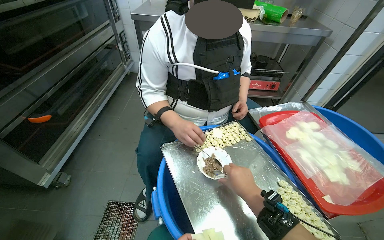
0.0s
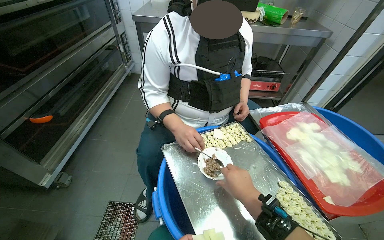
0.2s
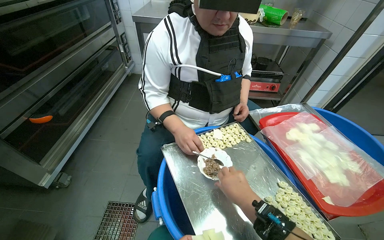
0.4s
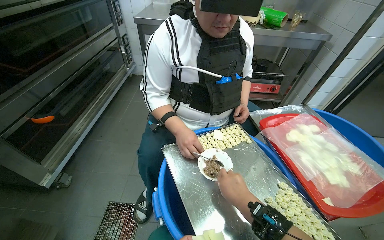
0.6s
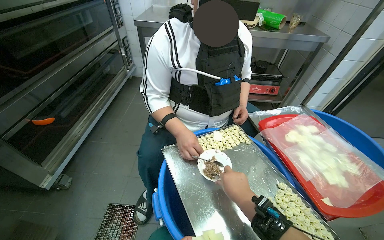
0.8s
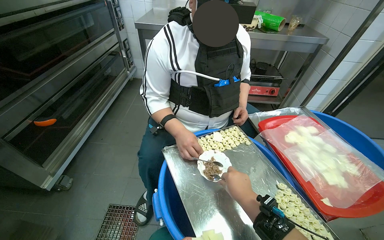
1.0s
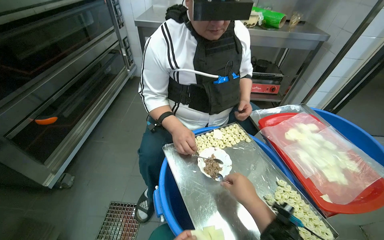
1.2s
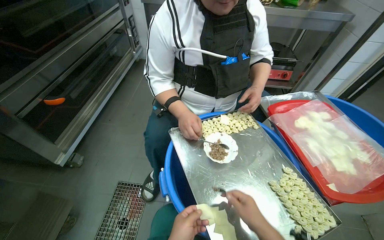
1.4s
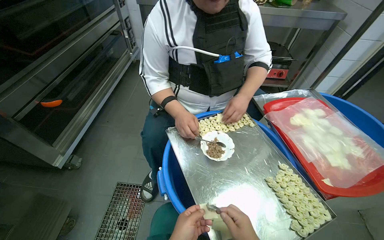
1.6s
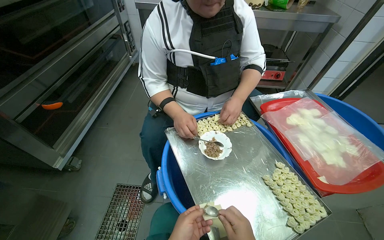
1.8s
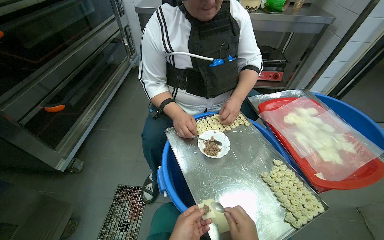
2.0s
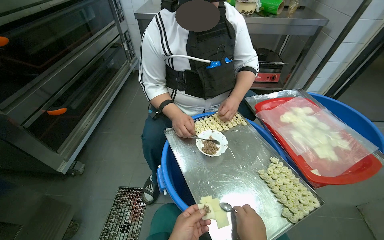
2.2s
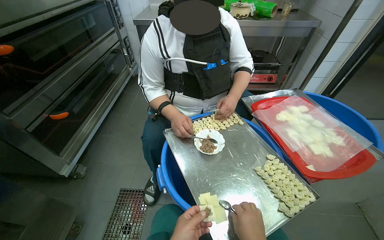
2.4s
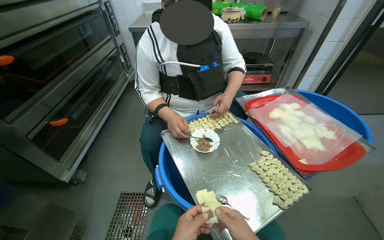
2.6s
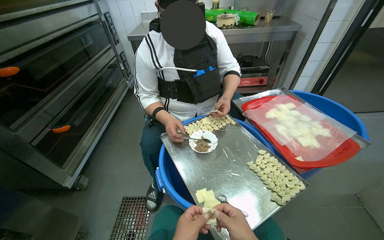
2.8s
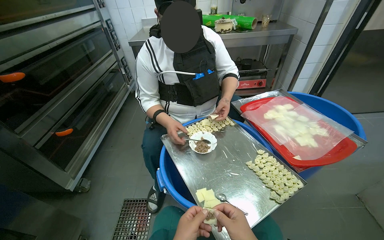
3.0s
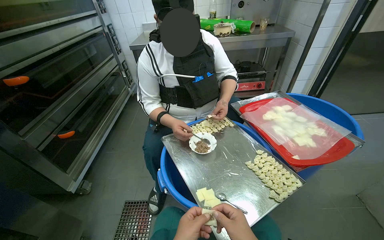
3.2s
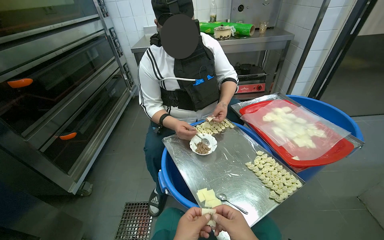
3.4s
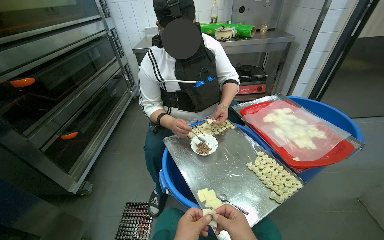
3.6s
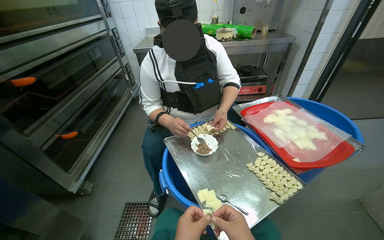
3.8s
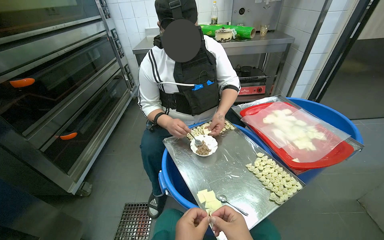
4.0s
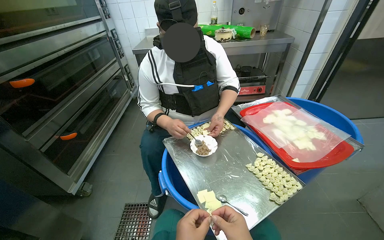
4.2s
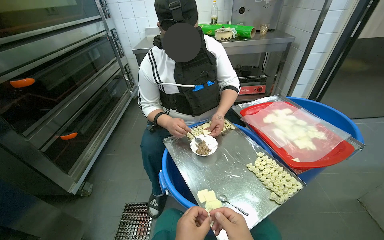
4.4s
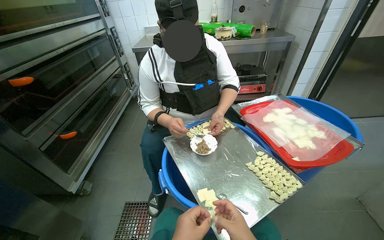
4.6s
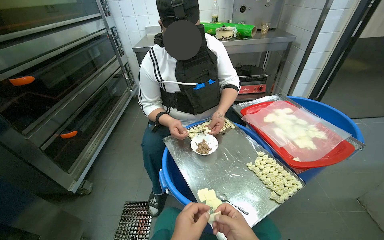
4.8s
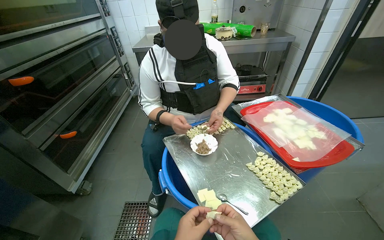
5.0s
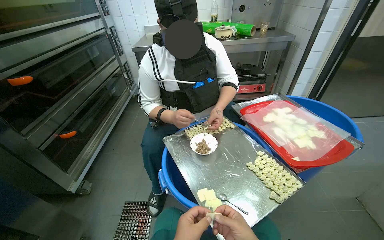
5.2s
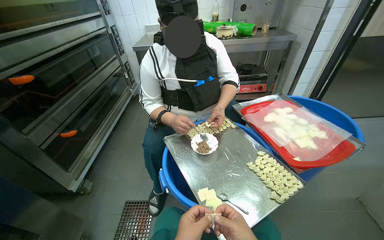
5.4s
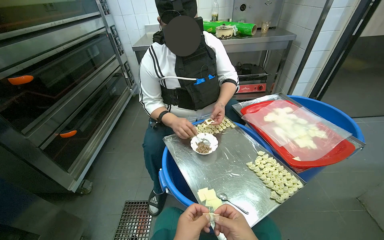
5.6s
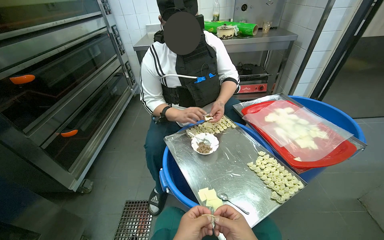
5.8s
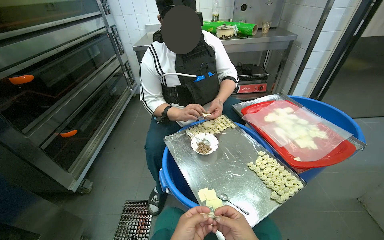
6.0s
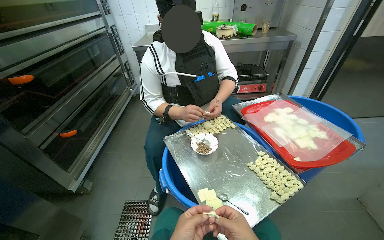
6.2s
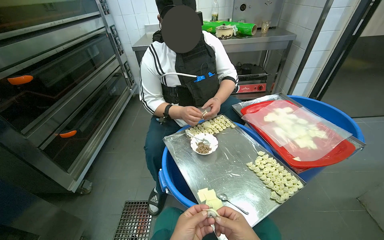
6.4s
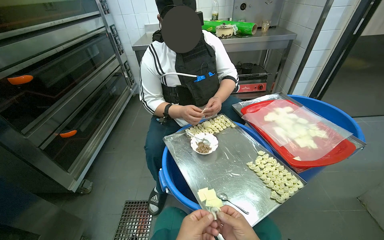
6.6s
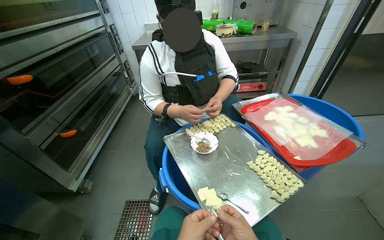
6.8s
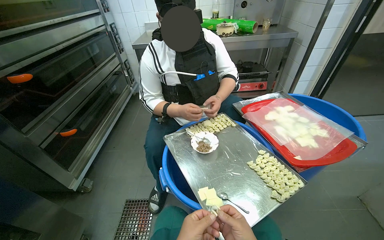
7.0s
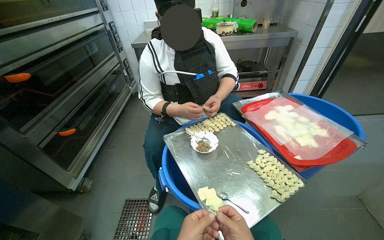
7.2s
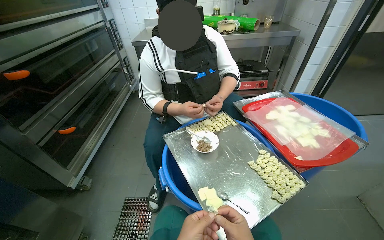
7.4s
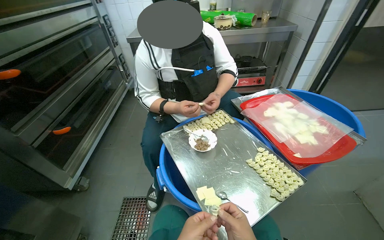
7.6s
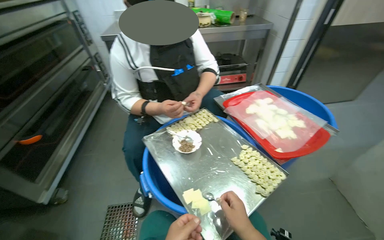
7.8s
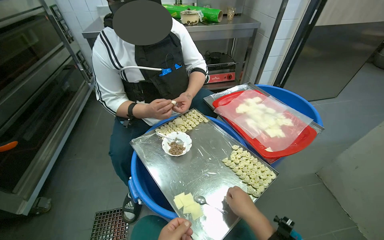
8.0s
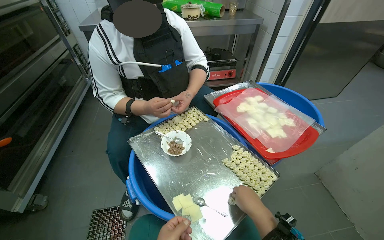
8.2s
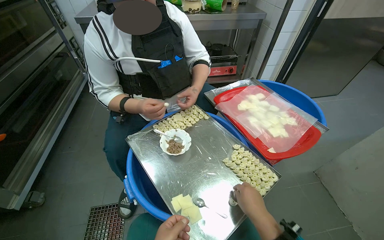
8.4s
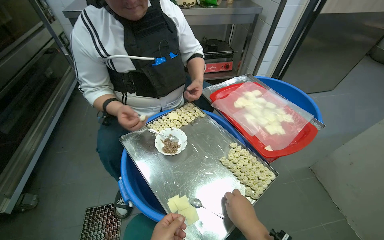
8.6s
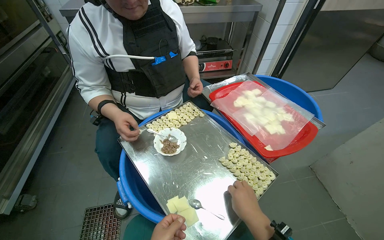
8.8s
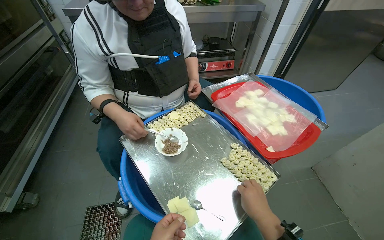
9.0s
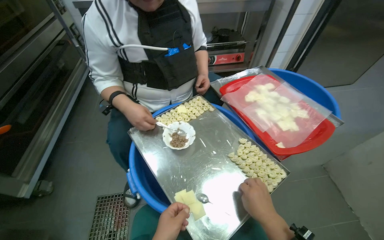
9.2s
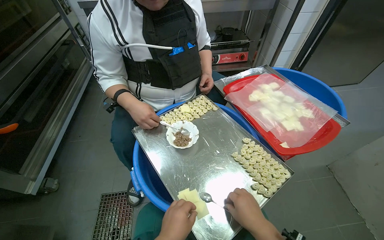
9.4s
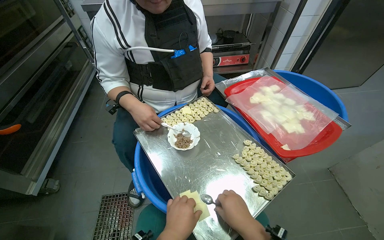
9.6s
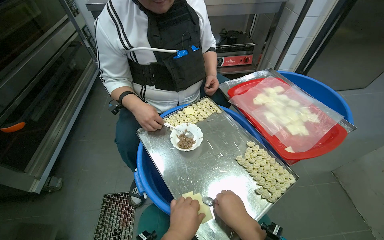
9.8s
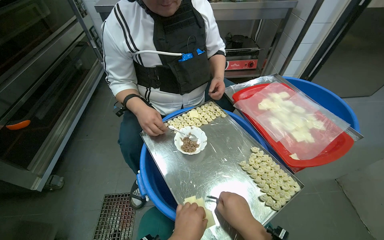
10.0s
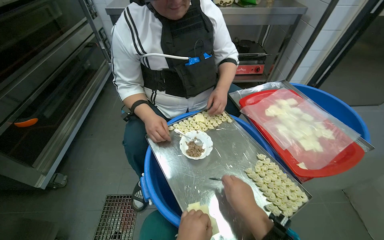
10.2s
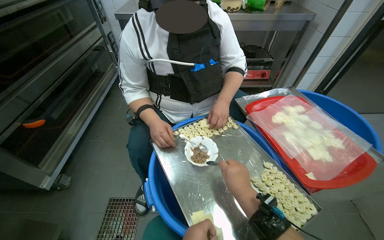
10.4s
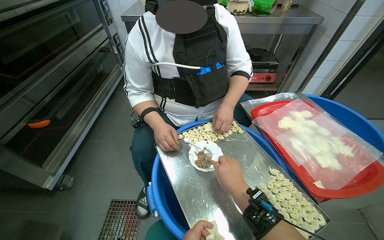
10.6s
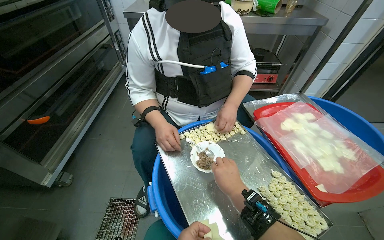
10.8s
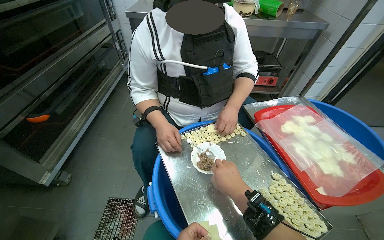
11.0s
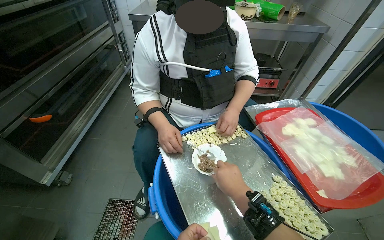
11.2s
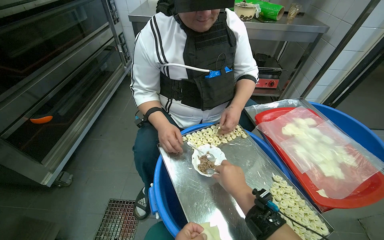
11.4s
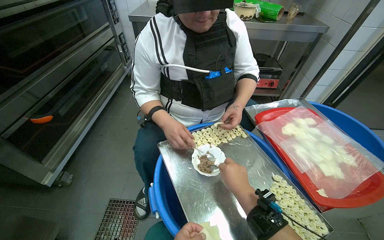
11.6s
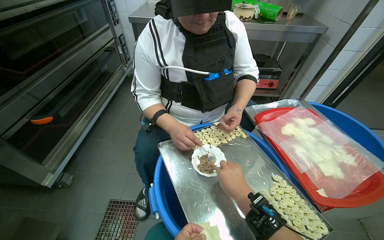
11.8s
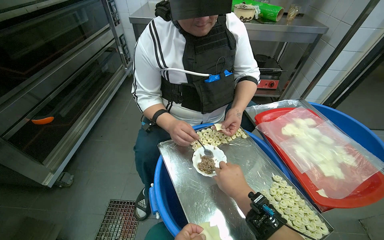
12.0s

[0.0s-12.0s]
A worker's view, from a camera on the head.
Job: preparing food.
The whole recording: Making dumplings. The worker continues making dumplings by filling dough with ingredients and shaping them.
9.0s to 10.4s: The right hand is displaced to the left and up the picture by some 20 cm.

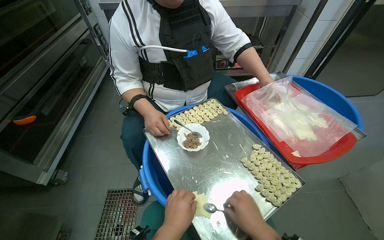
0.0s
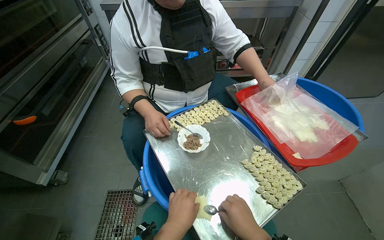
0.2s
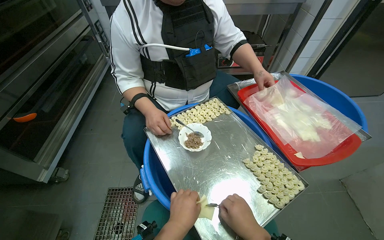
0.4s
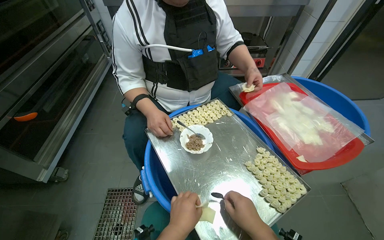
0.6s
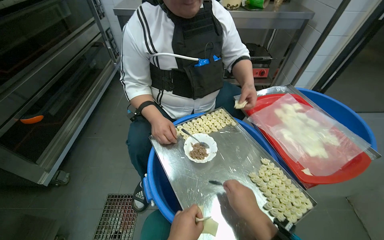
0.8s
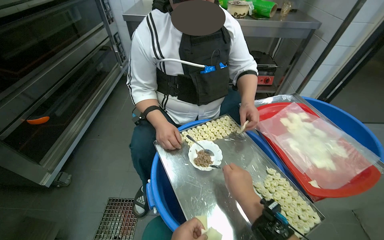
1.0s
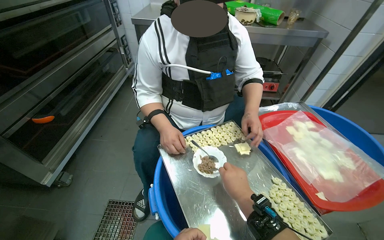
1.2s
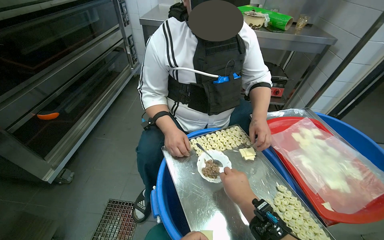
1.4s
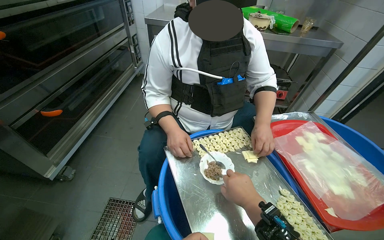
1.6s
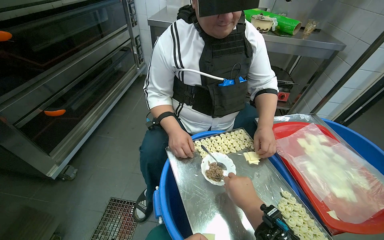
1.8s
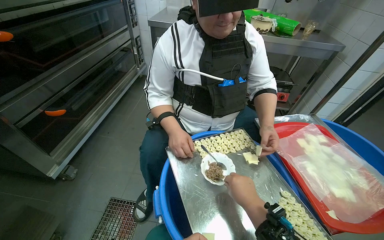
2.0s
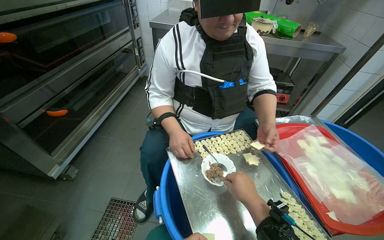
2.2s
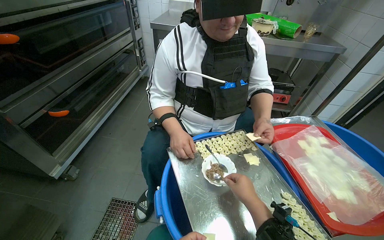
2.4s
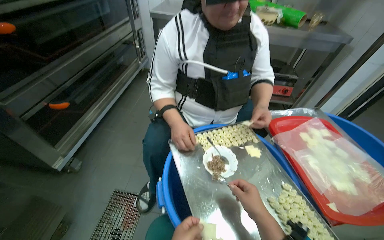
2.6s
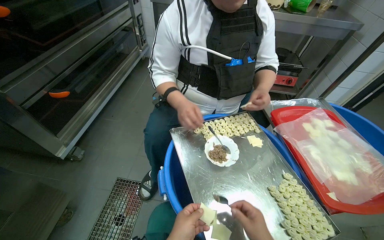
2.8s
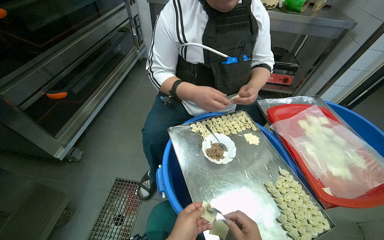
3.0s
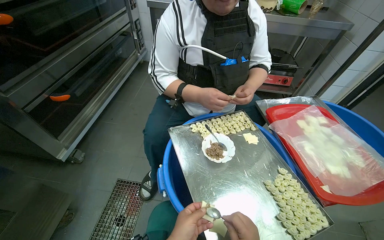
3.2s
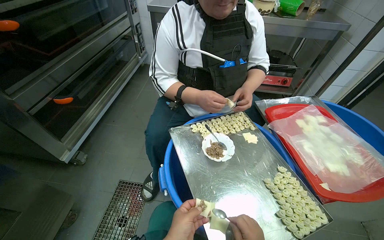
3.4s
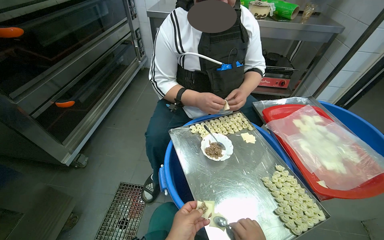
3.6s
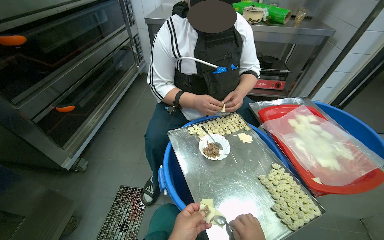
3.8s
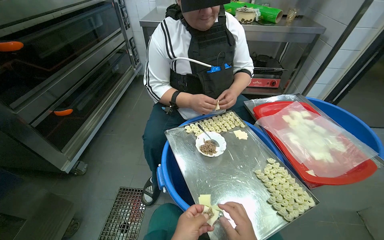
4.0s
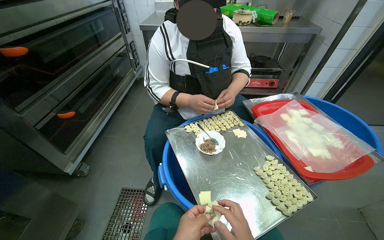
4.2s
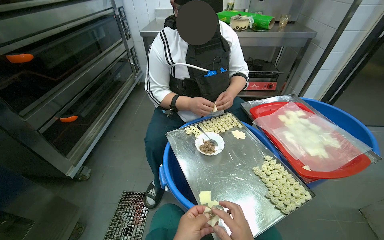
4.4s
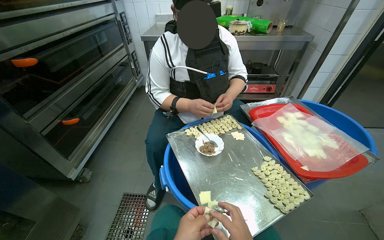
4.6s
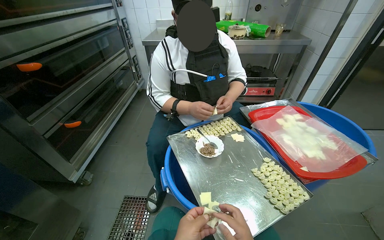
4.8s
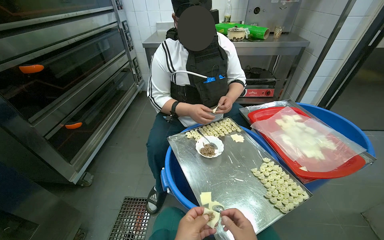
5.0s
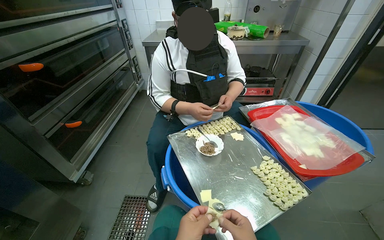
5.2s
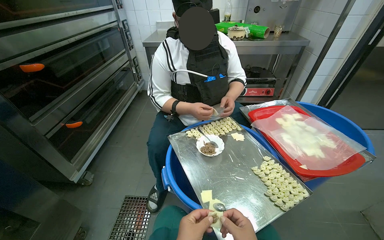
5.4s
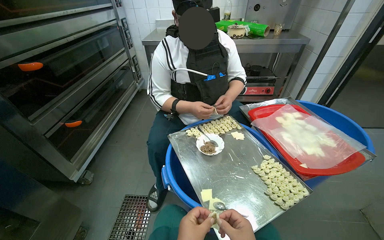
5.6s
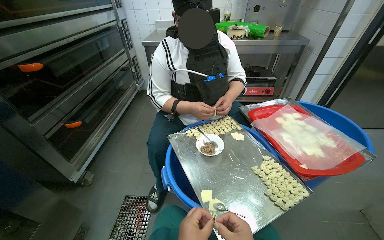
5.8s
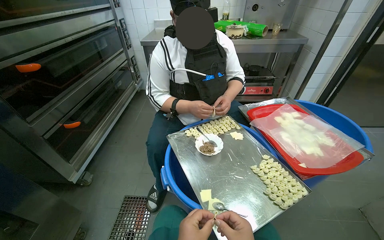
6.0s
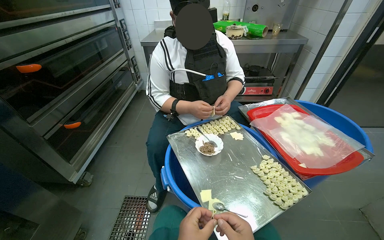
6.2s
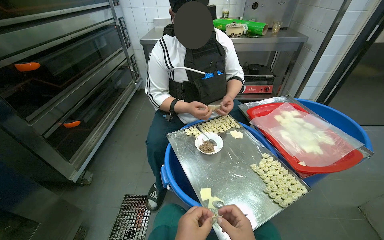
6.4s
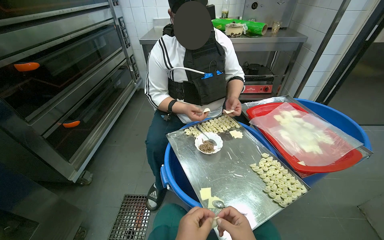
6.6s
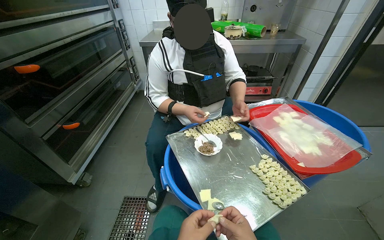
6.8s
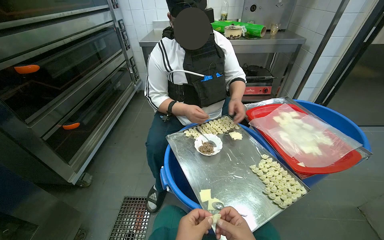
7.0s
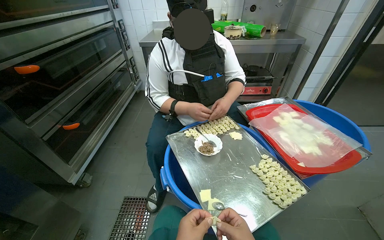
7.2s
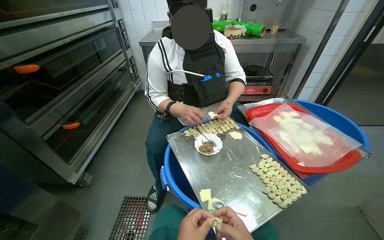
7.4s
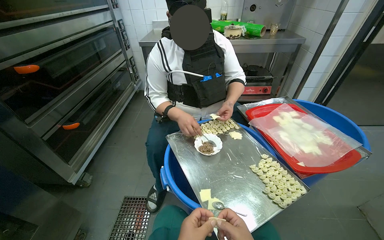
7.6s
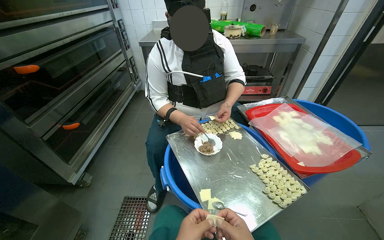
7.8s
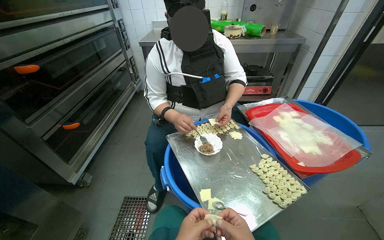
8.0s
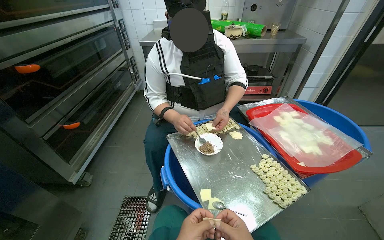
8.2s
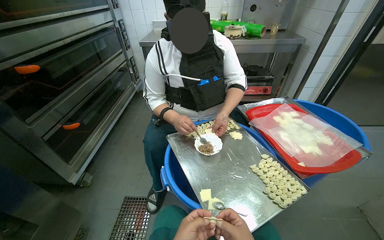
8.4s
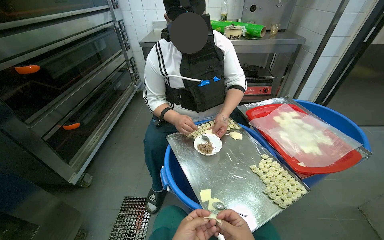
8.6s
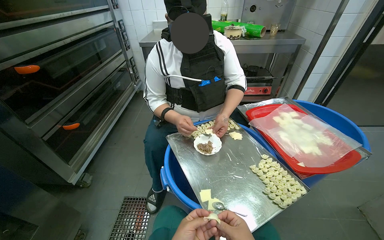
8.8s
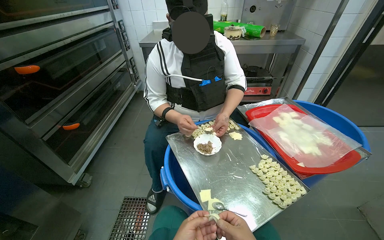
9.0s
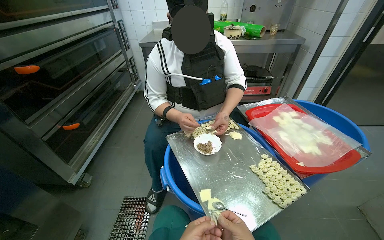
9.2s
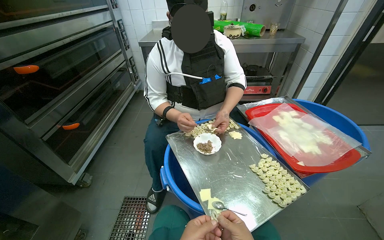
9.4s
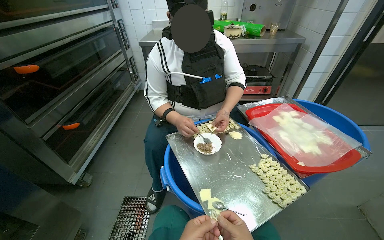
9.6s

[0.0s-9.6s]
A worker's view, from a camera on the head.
Job: preparing food.
The whole recording: Making dumplings. The worker continues making dumplings by filling dough with ingredients and shaping them.
0.0s to 1.6s: The right hand goes approximately 20 cm up the picture.
